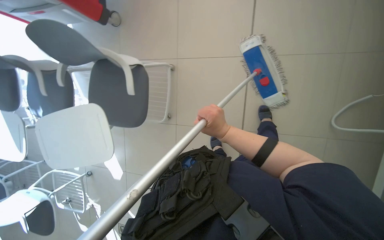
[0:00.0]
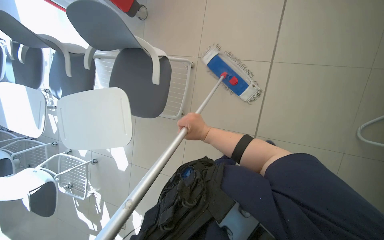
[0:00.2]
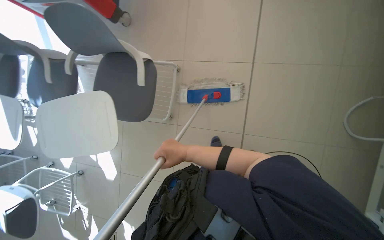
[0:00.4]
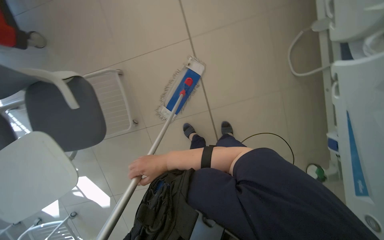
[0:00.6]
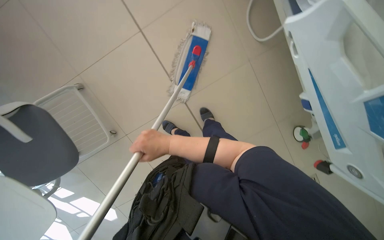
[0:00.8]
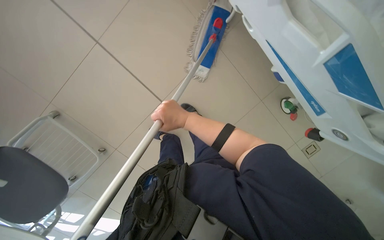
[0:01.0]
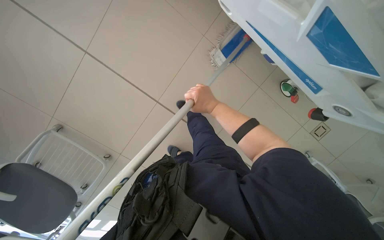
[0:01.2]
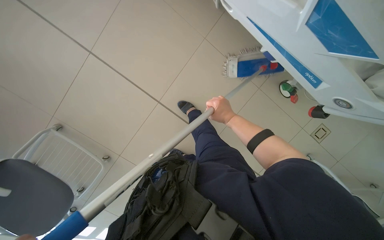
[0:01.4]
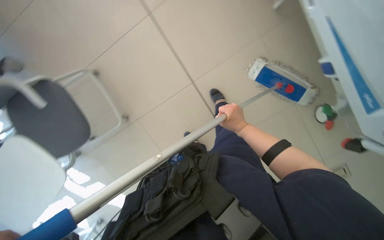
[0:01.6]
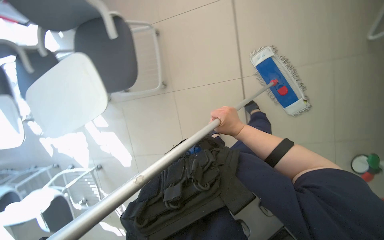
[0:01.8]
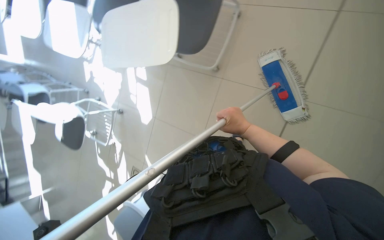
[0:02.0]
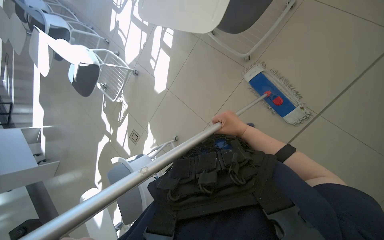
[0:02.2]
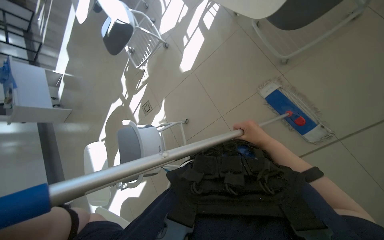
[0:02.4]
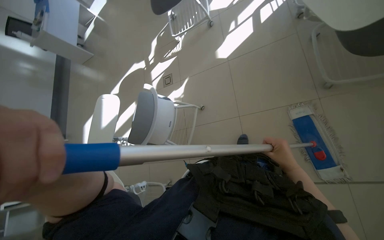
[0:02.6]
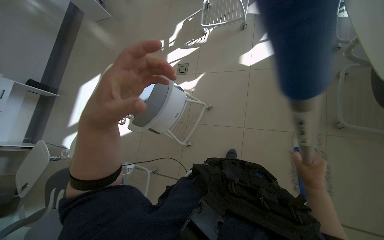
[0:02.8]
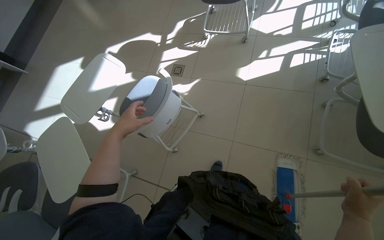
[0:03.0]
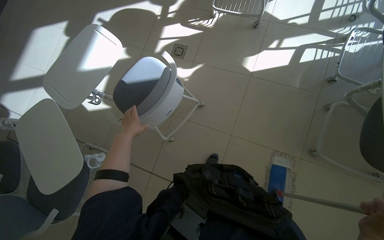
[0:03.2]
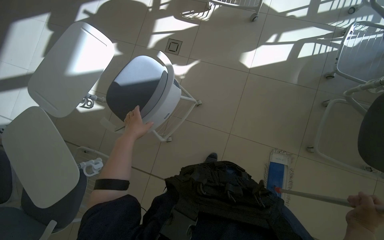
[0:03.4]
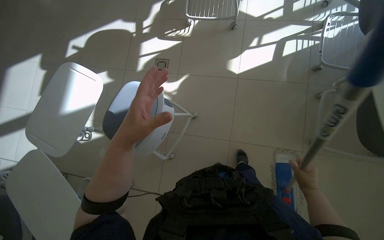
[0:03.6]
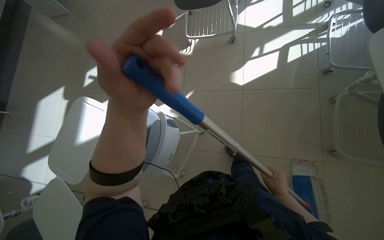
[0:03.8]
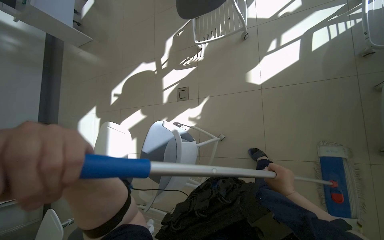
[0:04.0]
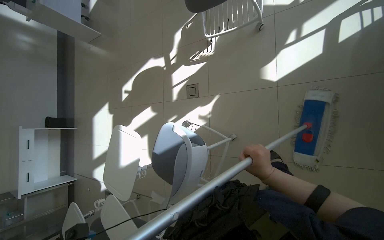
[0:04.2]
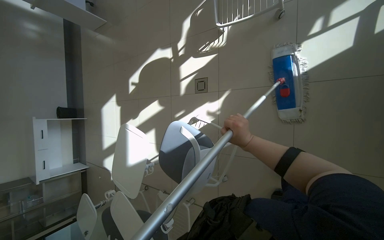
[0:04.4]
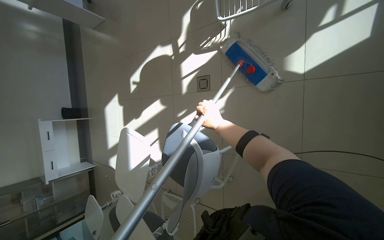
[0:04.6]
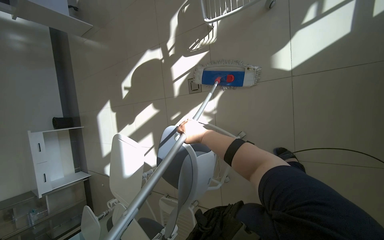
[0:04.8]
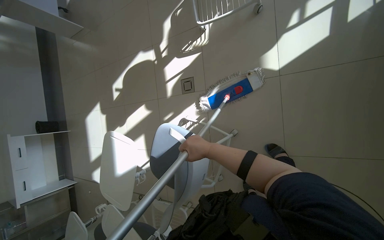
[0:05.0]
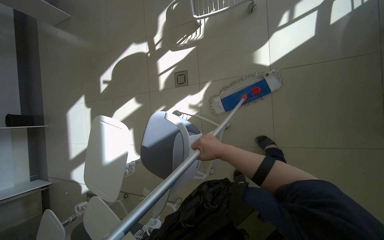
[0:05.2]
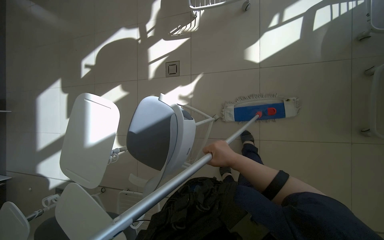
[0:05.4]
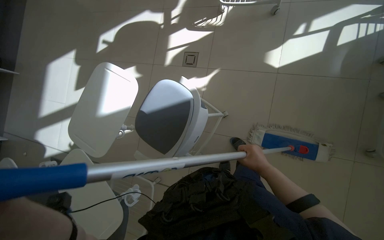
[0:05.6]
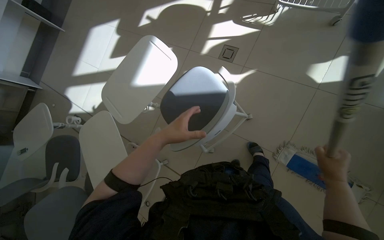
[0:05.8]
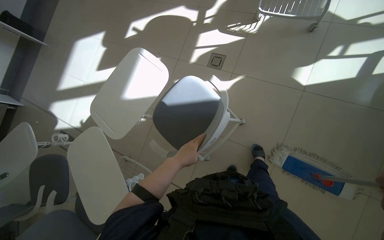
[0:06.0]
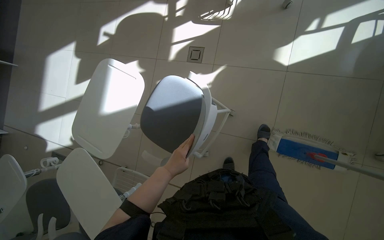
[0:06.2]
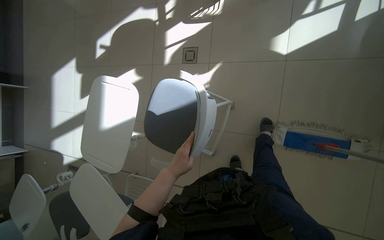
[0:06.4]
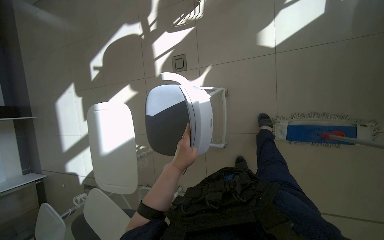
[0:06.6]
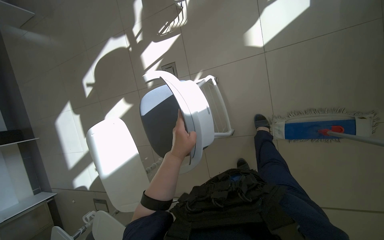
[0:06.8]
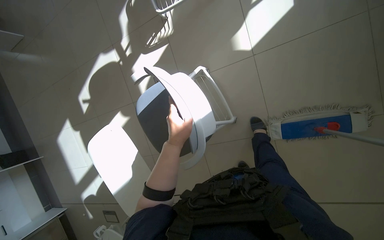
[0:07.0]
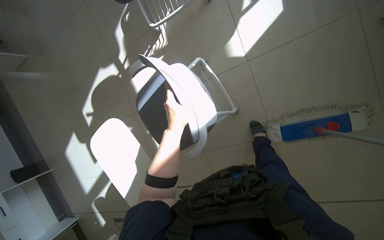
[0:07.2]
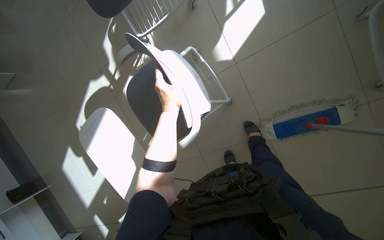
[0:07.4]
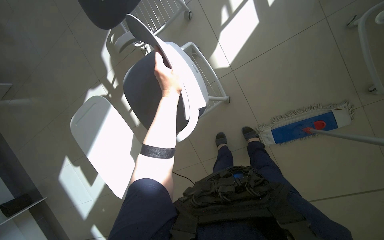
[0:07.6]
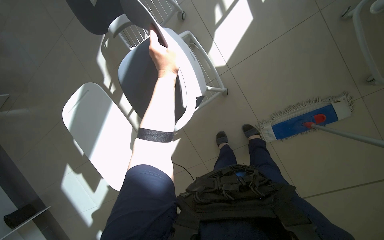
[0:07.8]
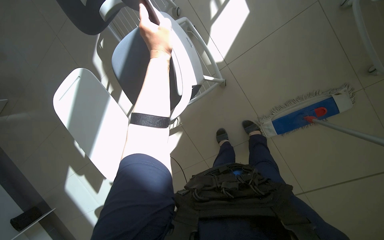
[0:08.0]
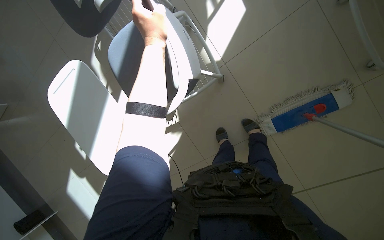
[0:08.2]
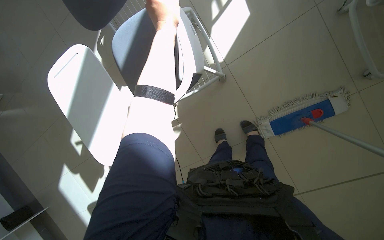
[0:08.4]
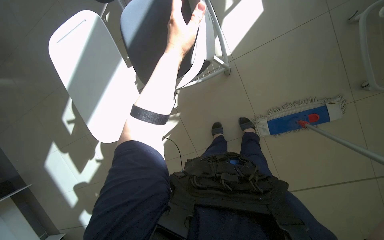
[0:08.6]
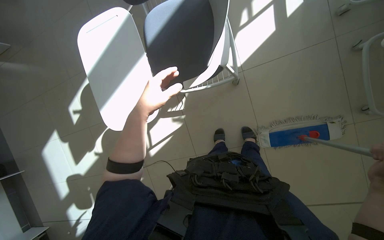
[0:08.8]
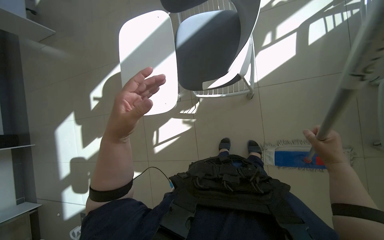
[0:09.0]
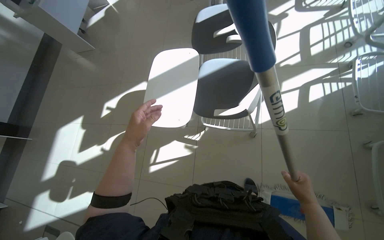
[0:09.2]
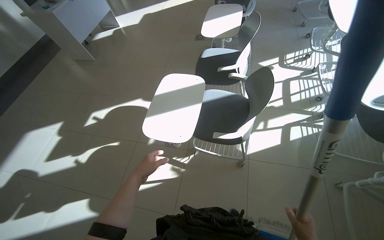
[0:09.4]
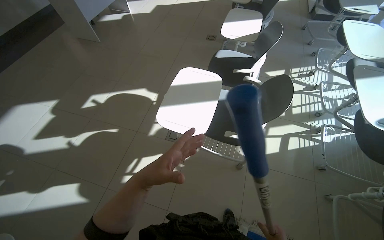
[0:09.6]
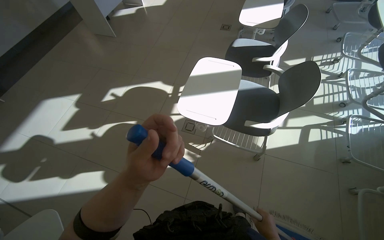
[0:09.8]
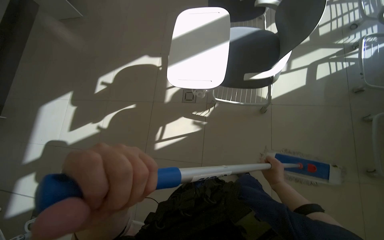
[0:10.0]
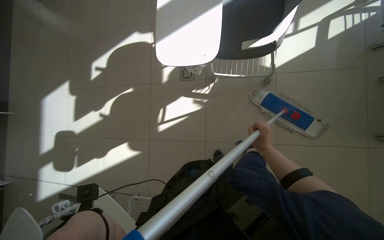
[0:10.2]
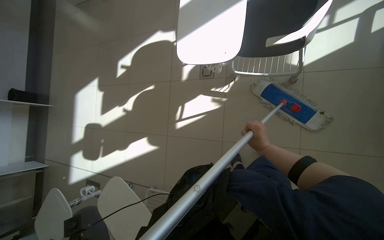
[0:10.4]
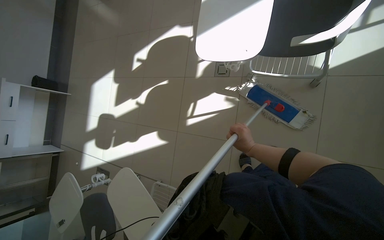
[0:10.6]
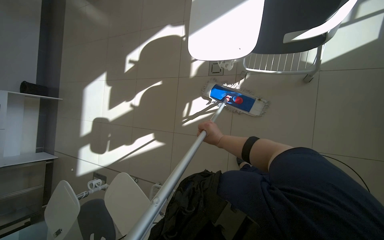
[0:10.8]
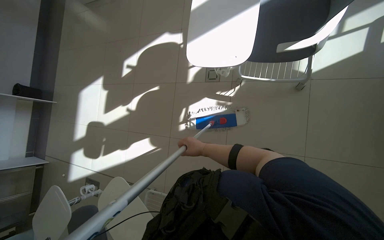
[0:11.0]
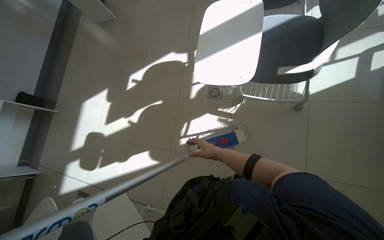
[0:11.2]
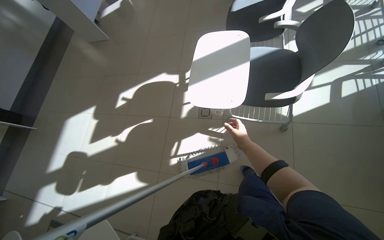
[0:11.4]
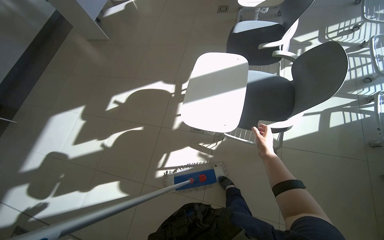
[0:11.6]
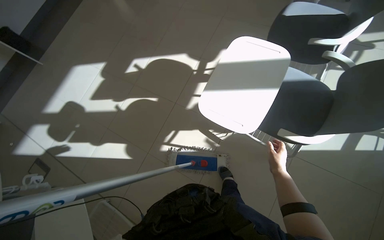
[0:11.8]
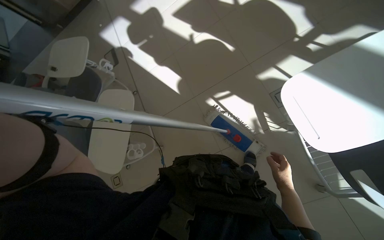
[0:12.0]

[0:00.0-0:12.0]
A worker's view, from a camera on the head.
Job: mopping floor.
The whole recording: Mopping the room floor. The worker mops the tiled floor in the room, moving around furniture and equipment.
0:03.0 to 0:04.4: The camera is carried some 60 cm. The camera is aimed approximately 20 degrees further to the left. The camera pitches downward, by roughly 15 degrees.
0:04.4 to 0:06.0: The camera travels about 50 cm.
0:06.0 to 0:07.6: The camera is carried some 60 cm. The scene rotates counterclockwise by some 50 degrees.
0:10.4 to 0:12.0: The wearer's head swings approximately 60 degrees to the left. The view tips downward by some 10 degrees.

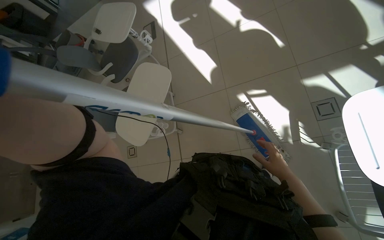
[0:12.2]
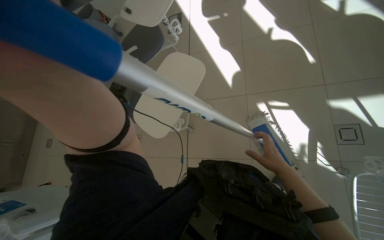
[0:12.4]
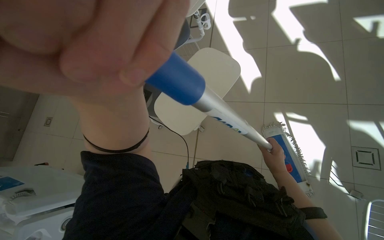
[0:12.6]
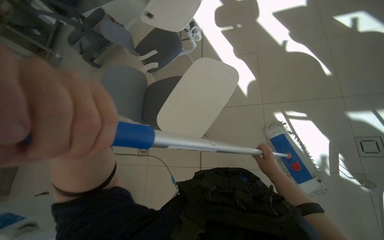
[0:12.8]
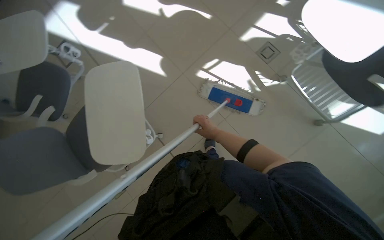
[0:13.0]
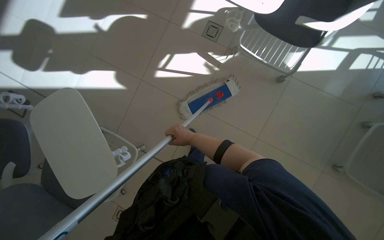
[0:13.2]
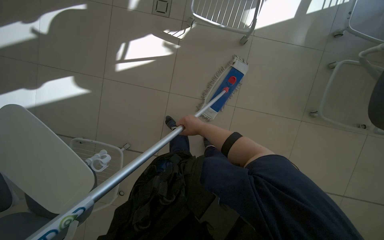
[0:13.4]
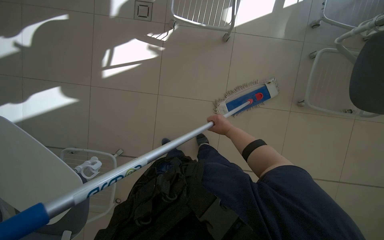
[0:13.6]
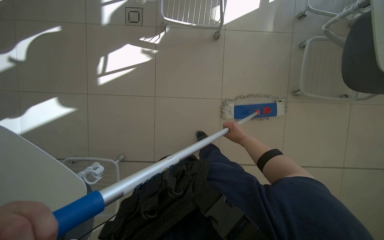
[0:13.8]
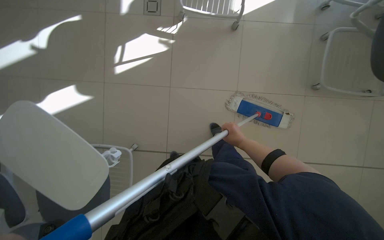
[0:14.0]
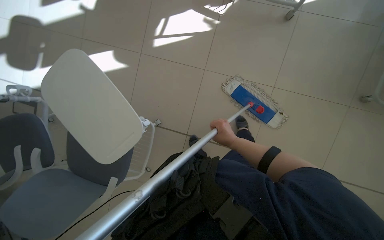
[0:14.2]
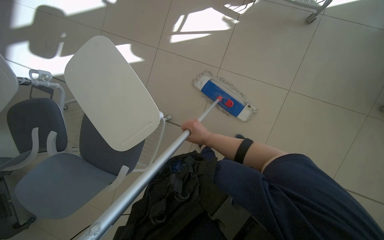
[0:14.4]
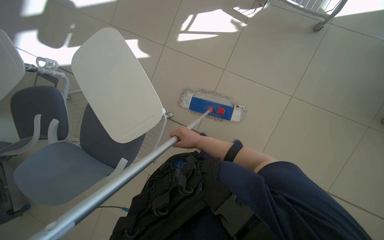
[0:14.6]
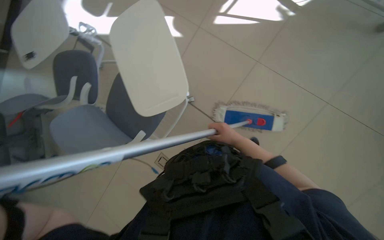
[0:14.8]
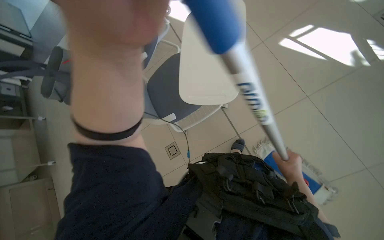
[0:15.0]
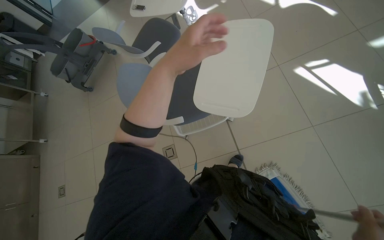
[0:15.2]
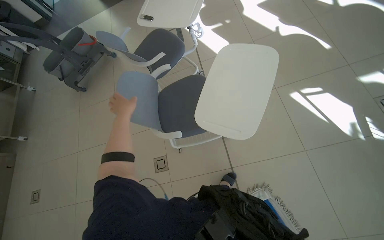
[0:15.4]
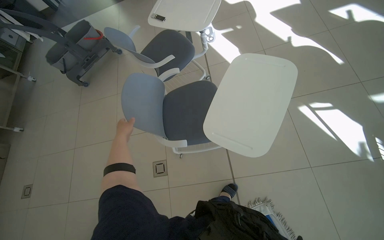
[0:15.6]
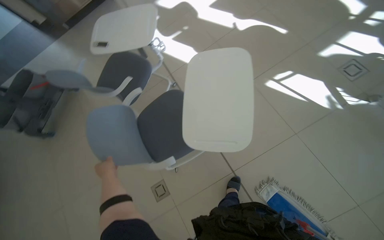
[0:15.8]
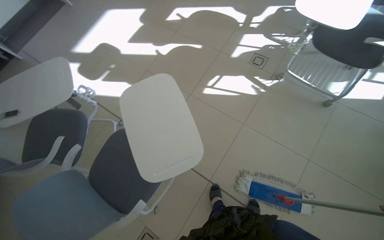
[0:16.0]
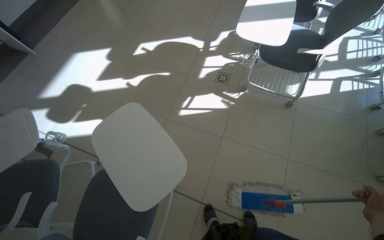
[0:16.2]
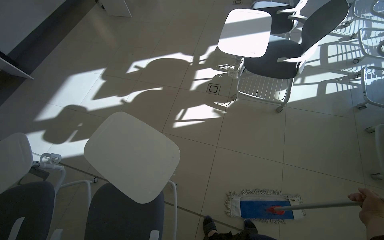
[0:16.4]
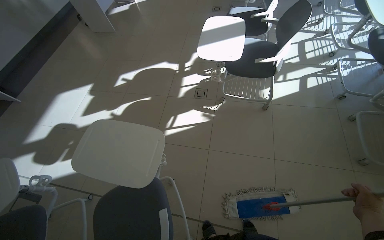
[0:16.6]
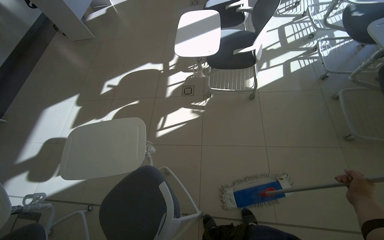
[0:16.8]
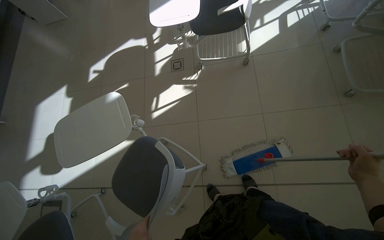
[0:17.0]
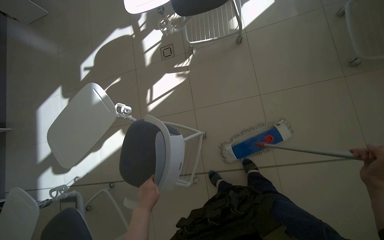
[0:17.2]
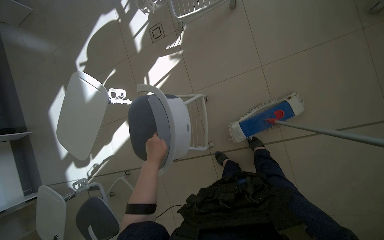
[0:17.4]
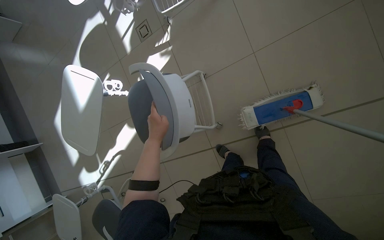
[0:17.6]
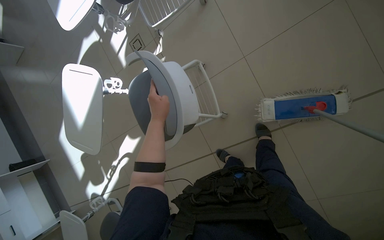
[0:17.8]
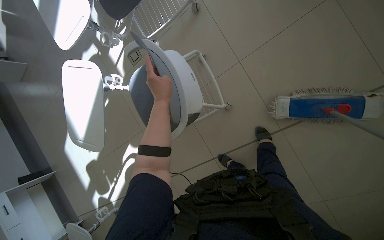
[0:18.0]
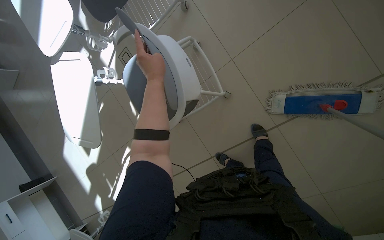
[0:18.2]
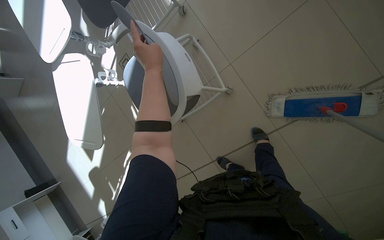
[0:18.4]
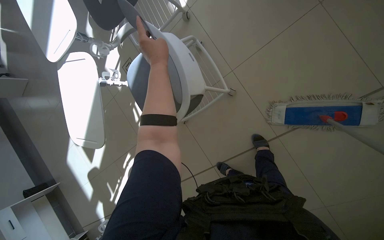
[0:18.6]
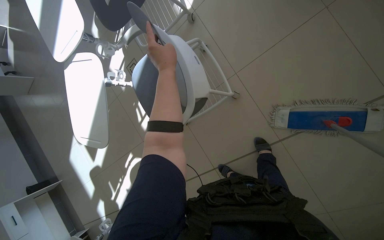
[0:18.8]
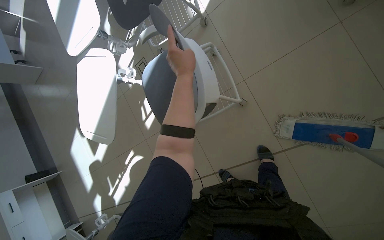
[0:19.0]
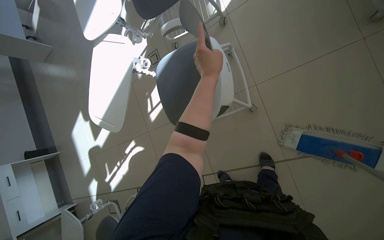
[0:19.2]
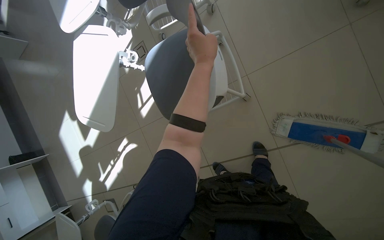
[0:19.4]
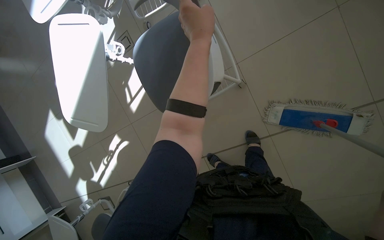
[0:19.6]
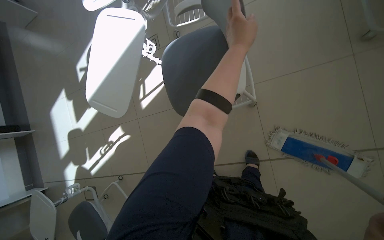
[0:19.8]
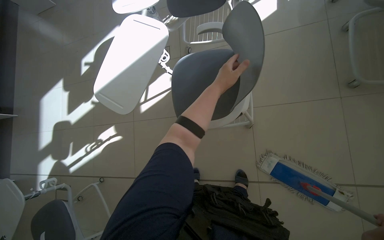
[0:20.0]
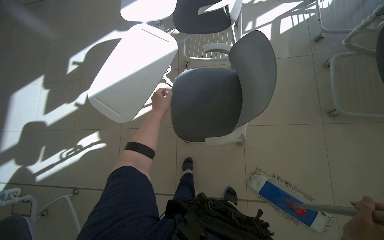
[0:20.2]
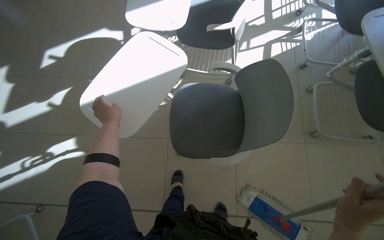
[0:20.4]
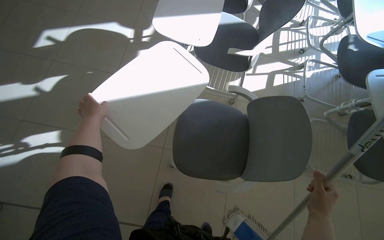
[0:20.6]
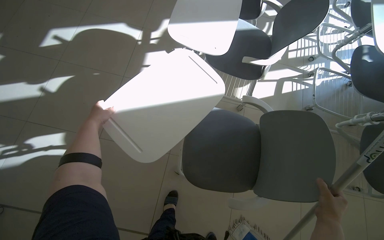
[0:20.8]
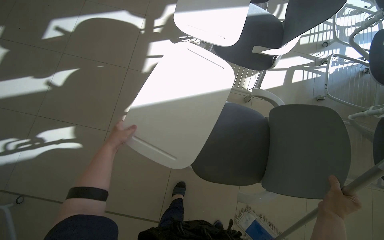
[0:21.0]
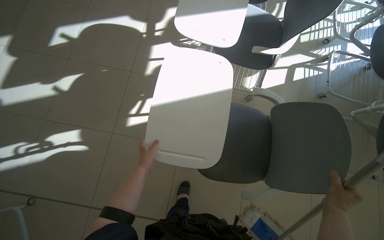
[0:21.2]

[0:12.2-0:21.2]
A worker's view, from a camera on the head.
Job: mopping floor.
The whole recording: Mopping the room floor. The worker mops the tiled floor in the room, moving around furniture and equipment.
0:12.2 to 0:13.8: The head rotates approximately 80 degrees to the right.
0:13.8 to 0:15.2: The wearer looks roughly 80 degrees further to the left.
0:15.2 to 0:16.6: The wearer's head swings about 65 degrees to the right. The camera pitches upward, by approximately 25 degrees.
0:16.6 to 0:18.2: The camera is carried about 50 cm. The camera pitches downward, by approximately 25 degrees. The scene rotates counterclockwise by about 45 degrees.
0:18.2 to 0:19.8: The left hand goes some 10 cm up the picture.
0:19.8 to 0:21.2: The camera is carried roughly 60 cm. The view pans to the right by approximately 20 degrees. The scene turns about 30 degrees clockwise in the picture.
